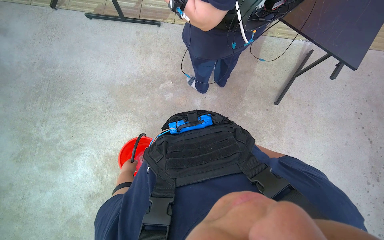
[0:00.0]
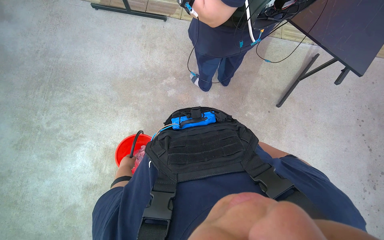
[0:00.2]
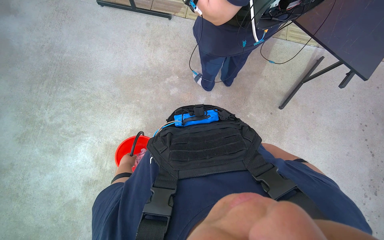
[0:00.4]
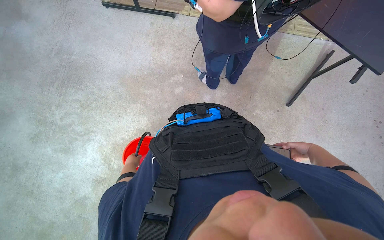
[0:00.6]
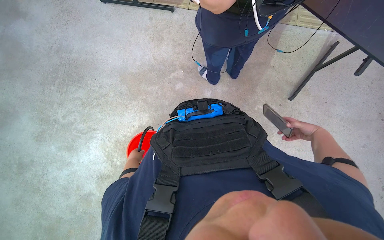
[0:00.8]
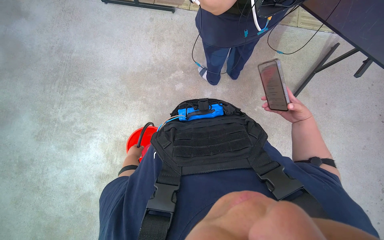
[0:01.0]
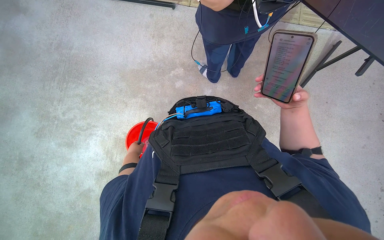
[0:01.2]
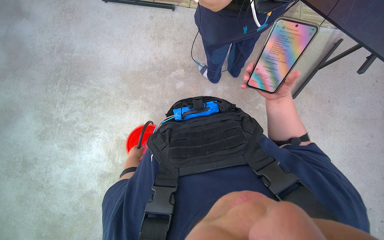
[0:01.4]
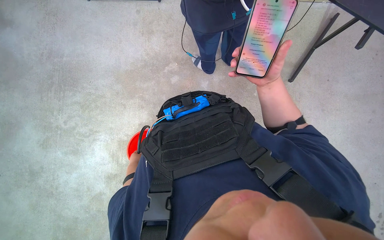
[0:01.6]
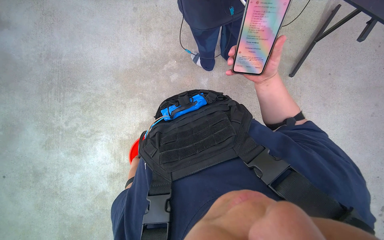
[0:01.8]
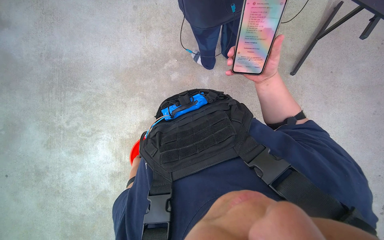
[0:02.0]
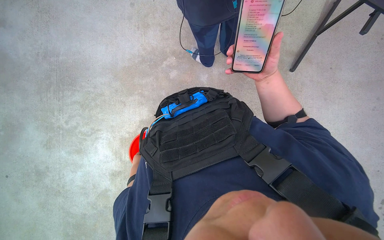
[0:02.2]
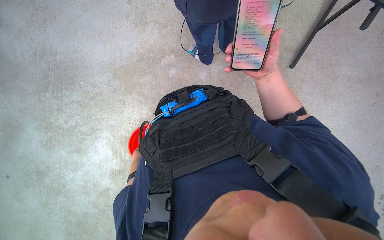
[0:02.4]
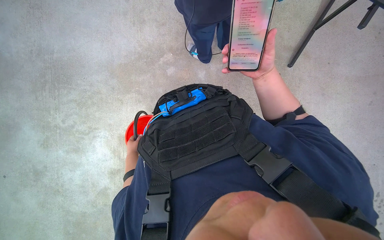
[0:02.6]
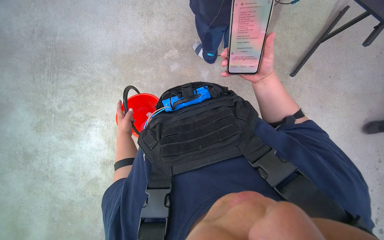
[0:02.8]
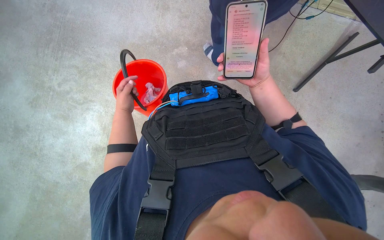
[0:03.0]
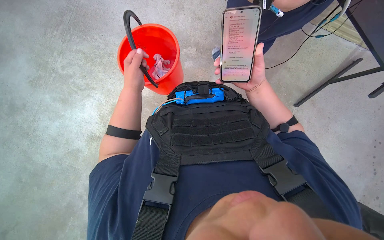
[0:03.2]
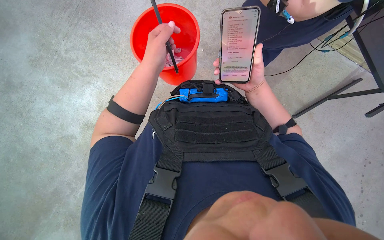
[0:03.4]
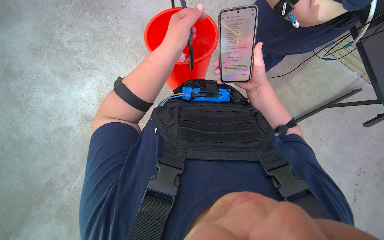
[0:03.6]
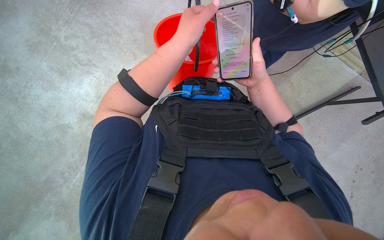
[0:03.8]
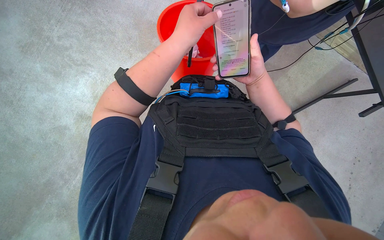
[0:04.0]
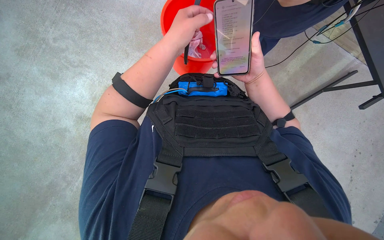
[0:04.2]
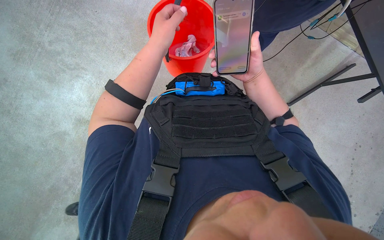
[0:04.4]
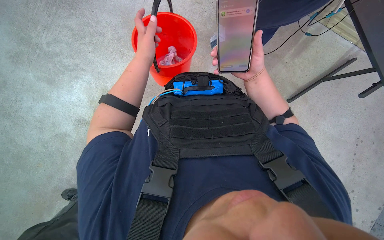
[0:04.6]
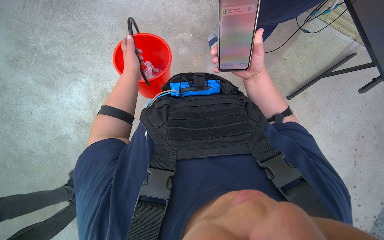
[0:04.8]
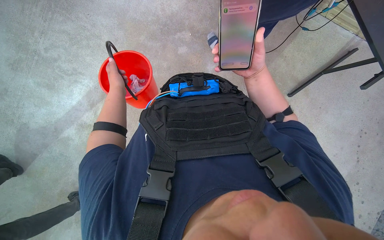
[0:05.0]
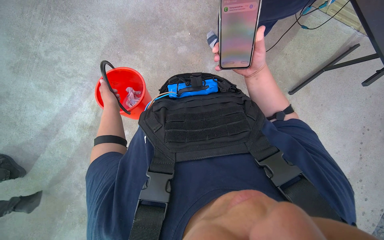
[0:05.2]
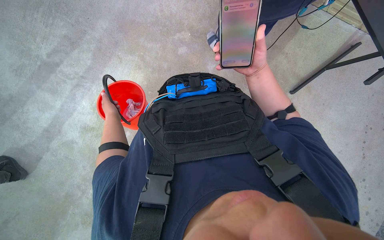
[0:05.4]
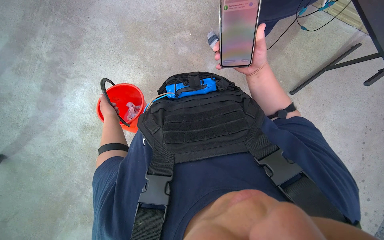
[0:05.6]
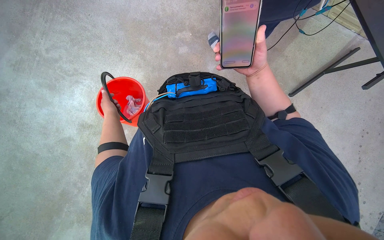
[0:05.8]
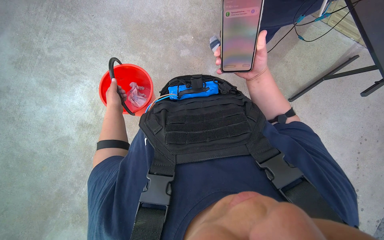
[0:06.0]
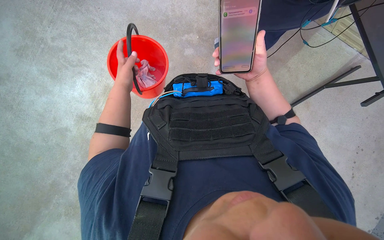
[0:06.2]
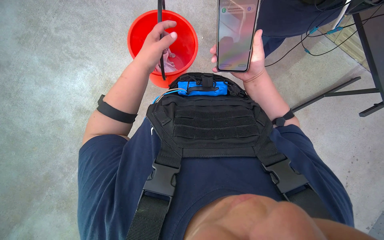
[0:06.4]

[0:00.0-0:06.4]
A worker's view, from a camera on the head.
Job: preparing cleaning supplies.
The whole recording: Rinsing and wringing cleaning cloth. The worker rinses and wrings a cleaning cloth in a red bucket.
0:03.2 to 0:04.8: The left hand reaches roughly 20 cm nearer to the camera, then returns.
0:04.8 to 0:06.4: The left hand is displaced nearer to the camera by about 10 cm.

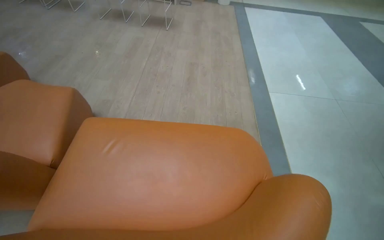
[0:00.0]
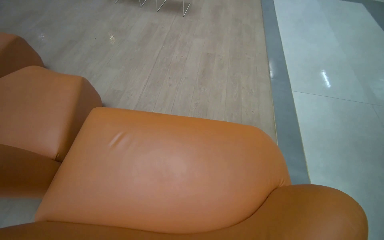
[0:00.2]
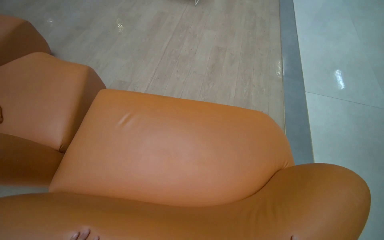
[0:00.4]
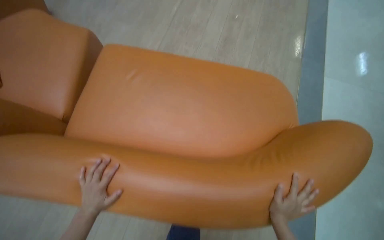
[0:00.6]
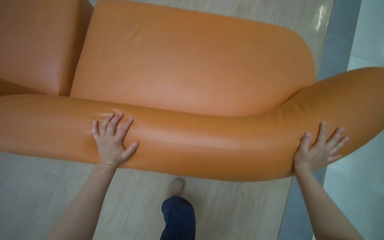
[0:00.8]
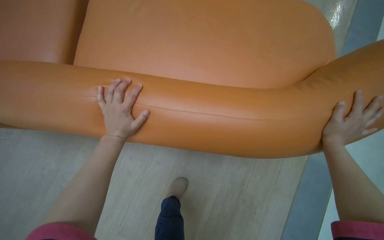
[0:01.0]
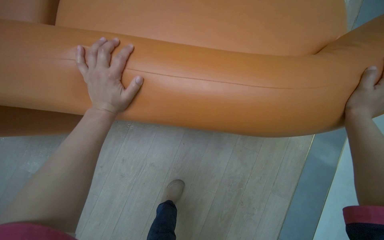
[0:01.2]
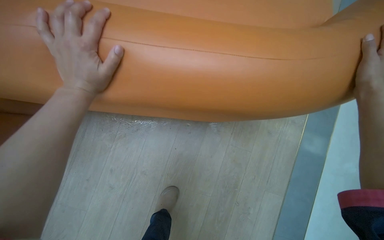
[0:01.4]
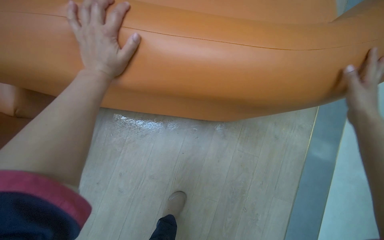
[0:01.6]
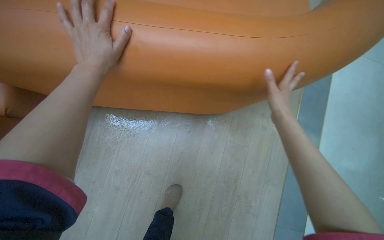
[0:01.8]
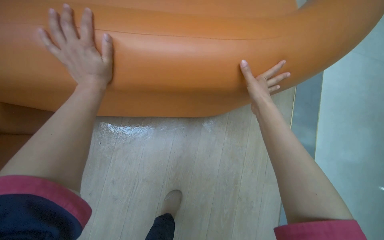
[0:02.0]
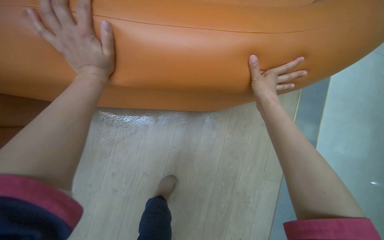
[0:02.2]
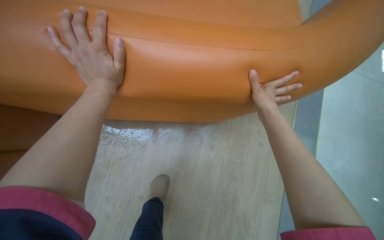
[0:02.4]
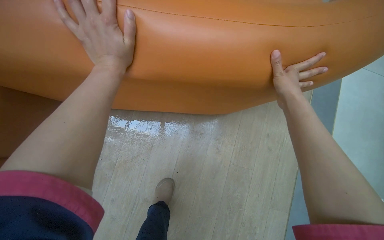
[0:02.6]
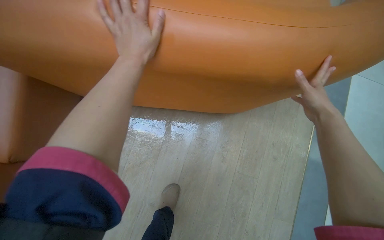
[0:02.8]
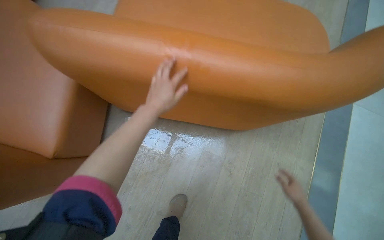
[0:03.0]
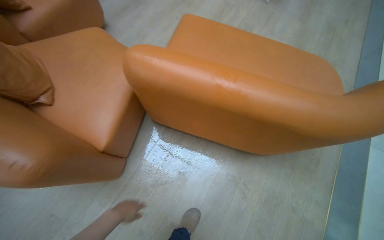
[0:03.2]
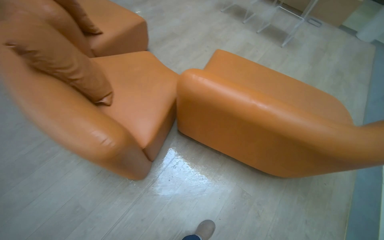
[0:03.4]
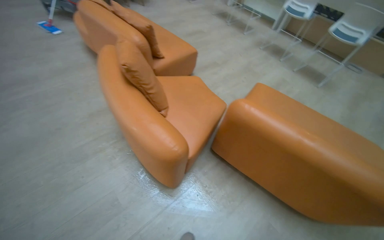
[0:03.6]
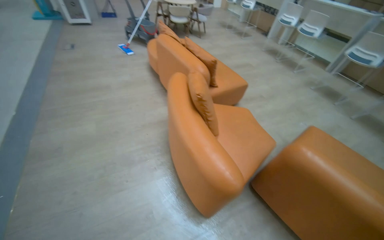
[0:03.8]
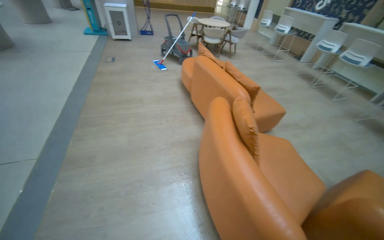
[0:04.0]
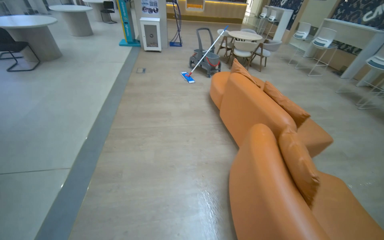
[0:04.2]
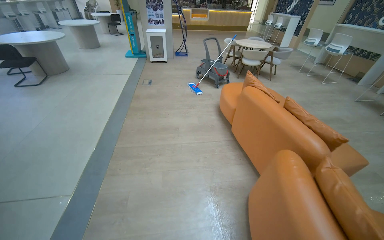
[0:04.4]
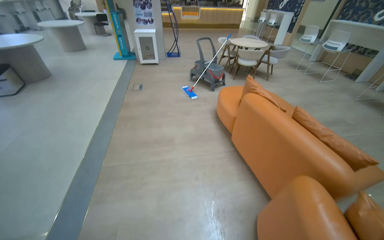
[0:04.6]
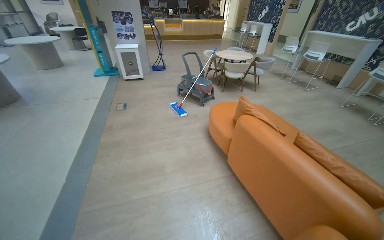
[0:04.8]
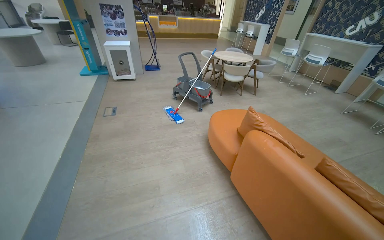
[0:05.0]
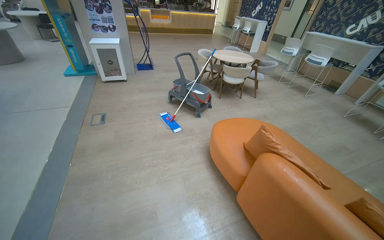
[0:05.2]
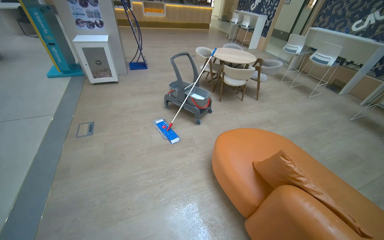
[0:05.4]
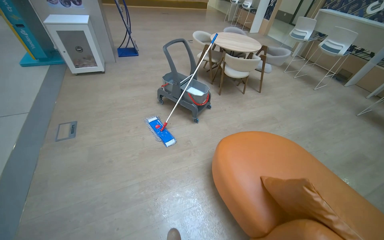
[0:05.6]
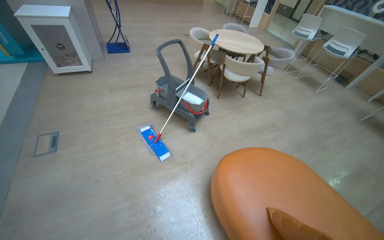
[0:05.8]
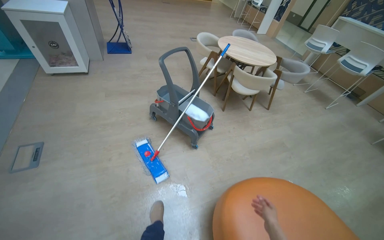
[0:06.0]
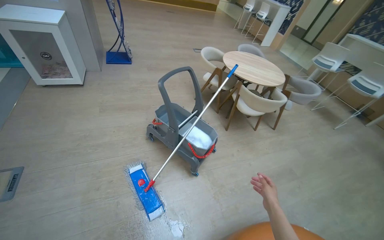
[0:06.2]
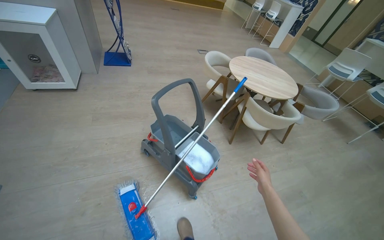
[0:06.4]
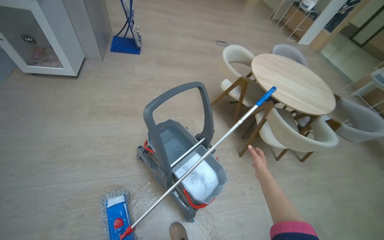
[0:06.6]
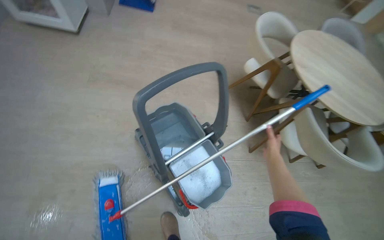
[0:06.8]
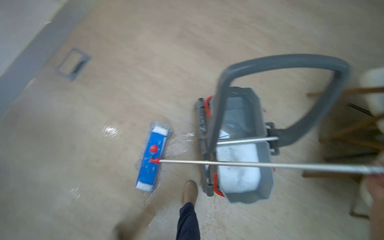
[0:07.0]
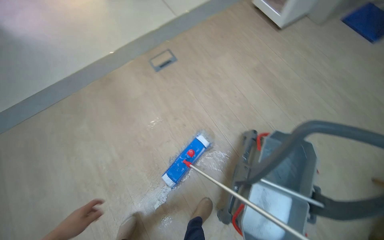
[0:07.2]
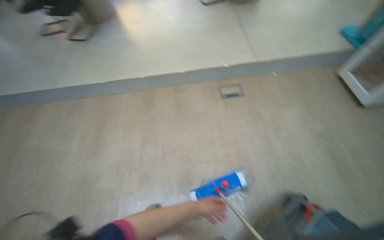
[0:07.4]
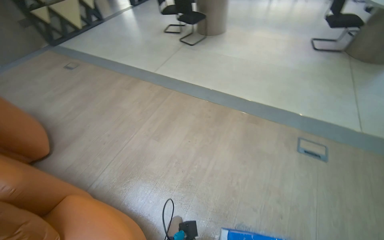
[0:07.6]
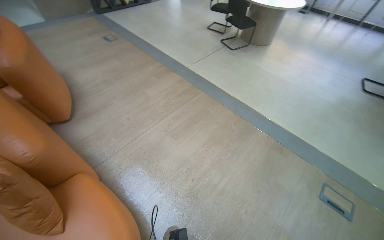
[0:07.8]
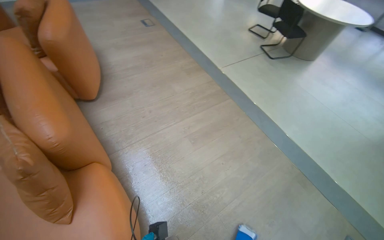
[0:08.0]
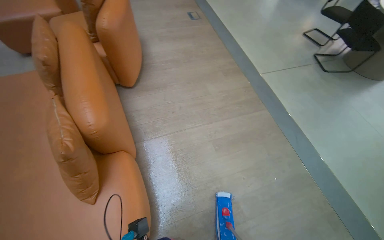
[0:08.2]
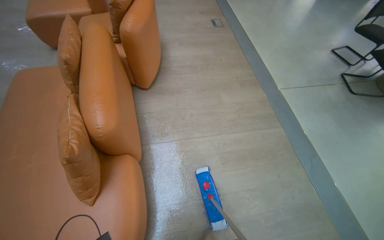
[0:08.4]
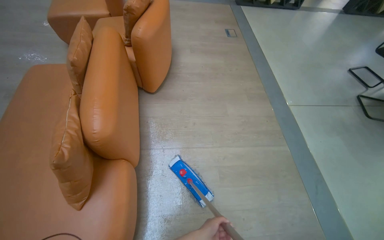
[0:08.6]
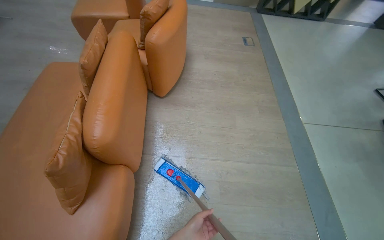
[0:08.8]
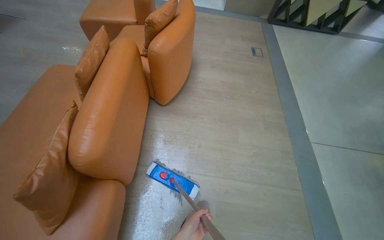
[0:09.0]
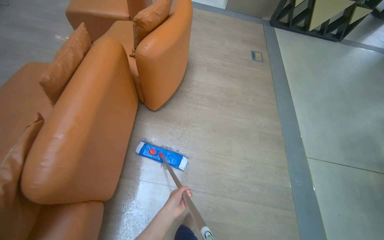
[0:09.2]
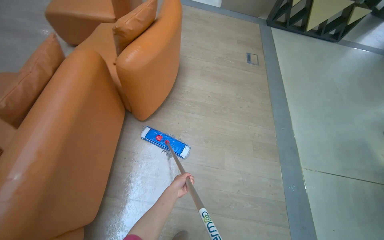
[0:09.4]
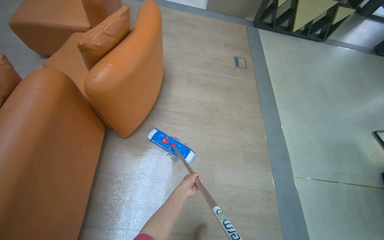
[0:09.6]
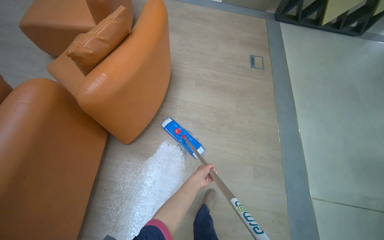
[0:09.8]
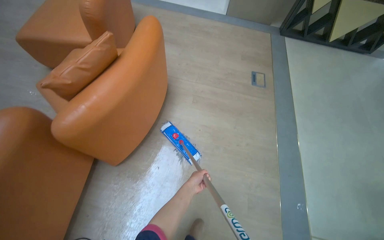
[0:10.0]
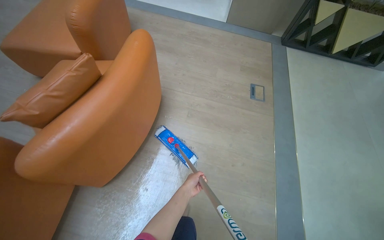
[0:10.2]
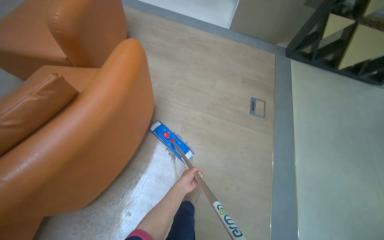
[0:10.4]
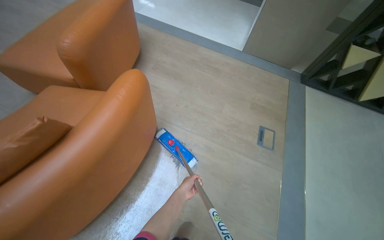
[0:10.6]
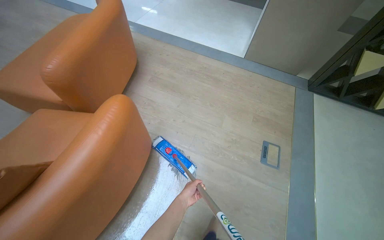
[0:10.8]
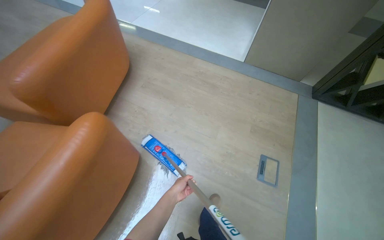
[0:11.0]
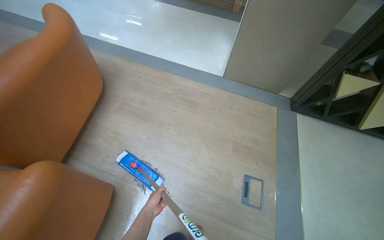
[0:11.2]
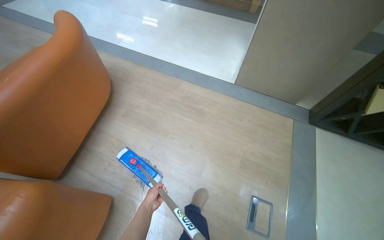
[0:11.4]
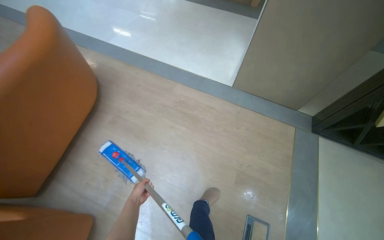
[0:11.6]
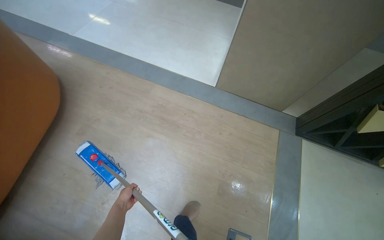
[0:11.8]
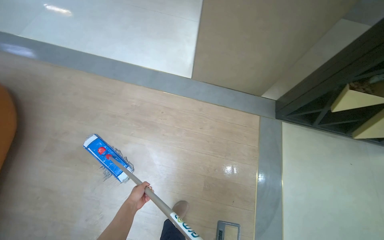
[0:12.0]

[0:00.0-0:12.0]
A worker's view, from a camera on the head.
Job: mopping floor.
The whole recording: Mopping light-colored floor. The worker mops the light-colored floor, moving furniture and rinsing the mop head as needed.
0:00.0 to 0:01.6: The head travels roughly 50 cm.
0:01.6 to 0:03.0: The view tilts some 15 degrees upward. The right hand heads down the picture and farther from the camera, covering about 30 cm.
0:03.0 to 0:04.4: The camera travels roughly 1.5 m. The head turns to the left by about 60 degrees. The camera pitches upward, by approximately 45 degrees.
0:04.4 to 0:06.0: The camera travels some 2.5 m. The camera is aimed about 15 degrees further to the right.
0:06.0 to 0:07.6: The camera is carried some 40 cm. The head turns to the left by roughly 140 degrees.
0:07.6 to 0:09.0: The camera is carried approximately 90 cm. The wearer looks approximately 70 degrees further to the left.
0:09.0 to 0:10.4: The wearer moves roughly 1.5 m.
0:10.4 to 0:12.0: The camera is carried about 1.5 m.
